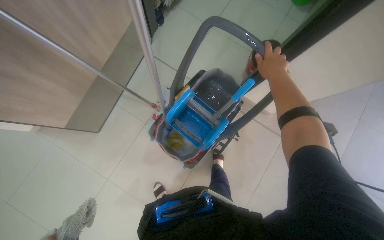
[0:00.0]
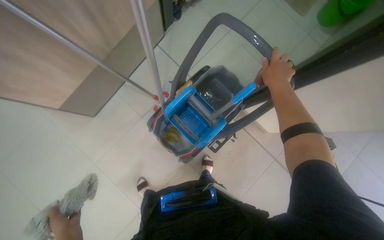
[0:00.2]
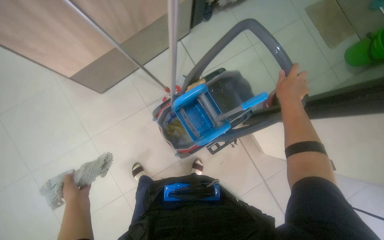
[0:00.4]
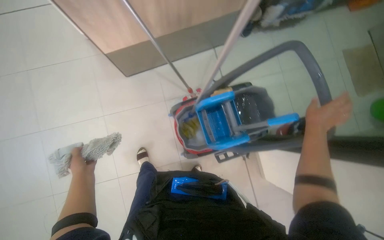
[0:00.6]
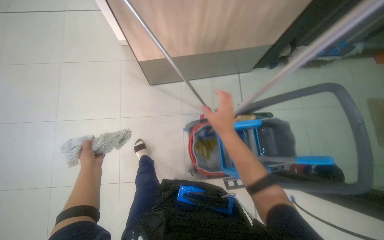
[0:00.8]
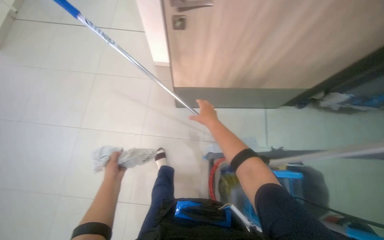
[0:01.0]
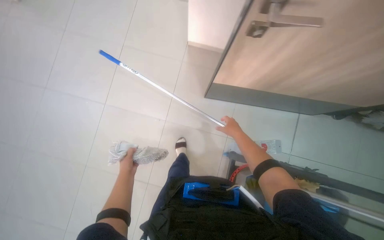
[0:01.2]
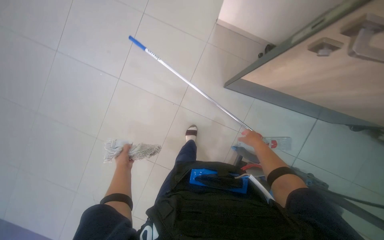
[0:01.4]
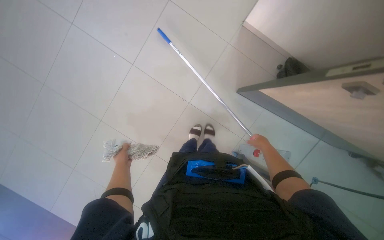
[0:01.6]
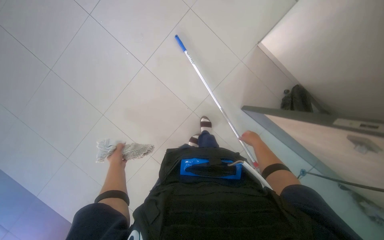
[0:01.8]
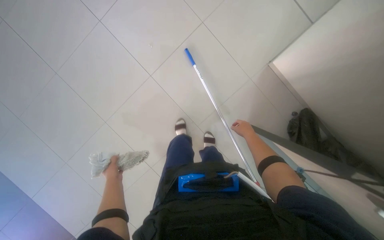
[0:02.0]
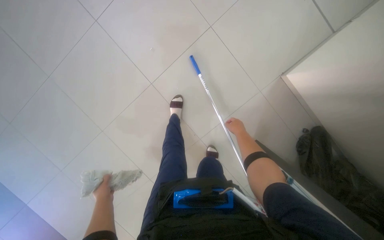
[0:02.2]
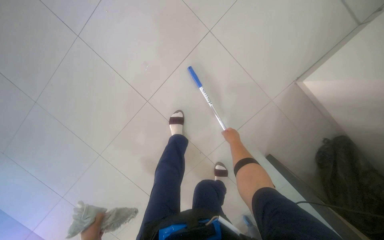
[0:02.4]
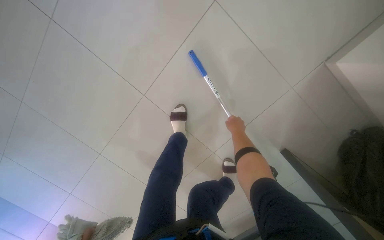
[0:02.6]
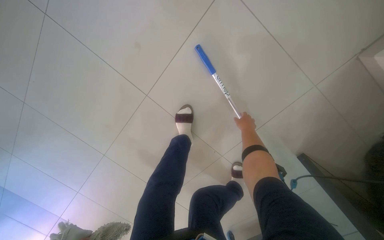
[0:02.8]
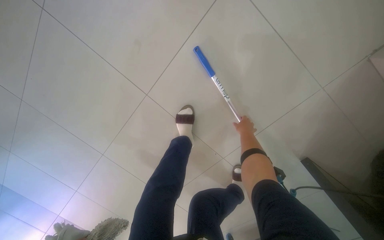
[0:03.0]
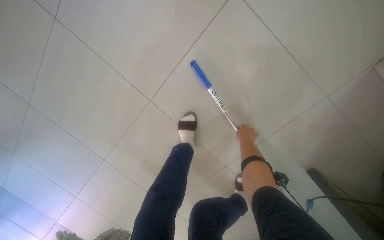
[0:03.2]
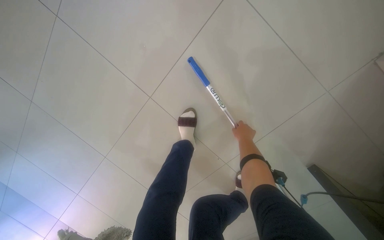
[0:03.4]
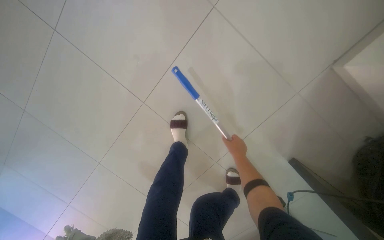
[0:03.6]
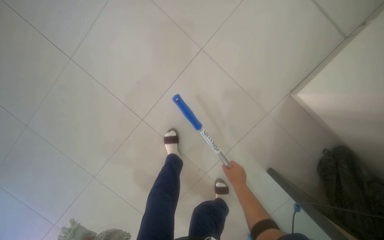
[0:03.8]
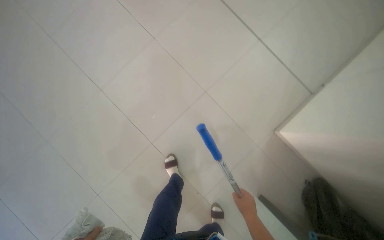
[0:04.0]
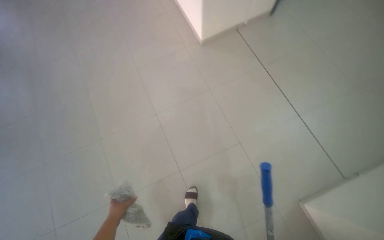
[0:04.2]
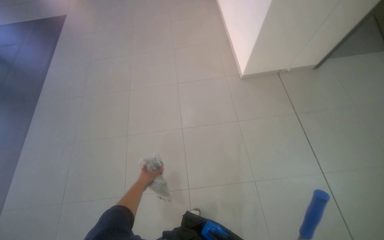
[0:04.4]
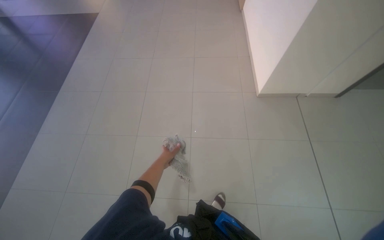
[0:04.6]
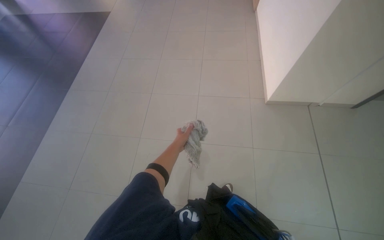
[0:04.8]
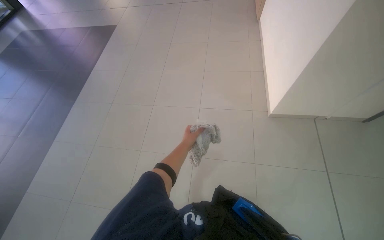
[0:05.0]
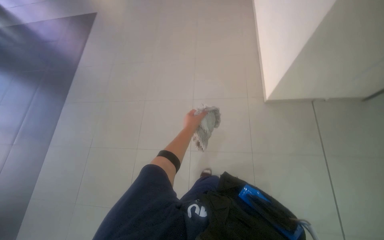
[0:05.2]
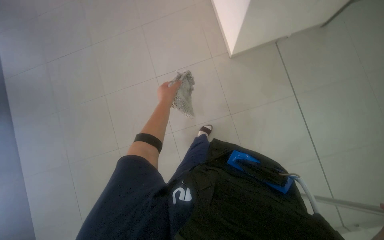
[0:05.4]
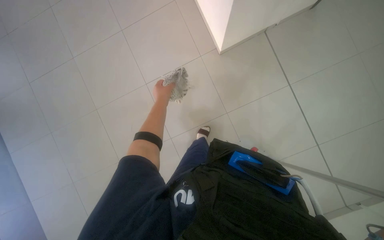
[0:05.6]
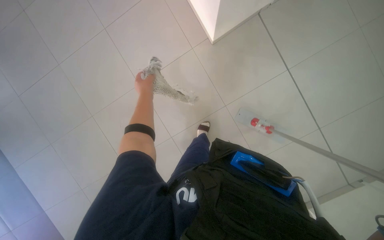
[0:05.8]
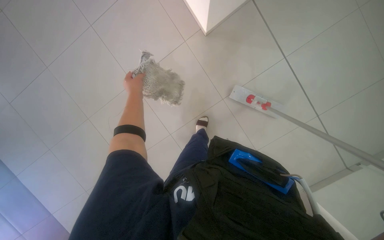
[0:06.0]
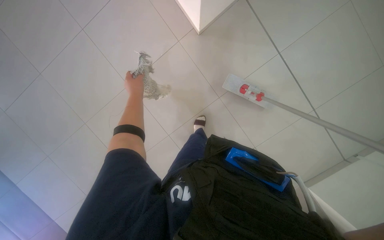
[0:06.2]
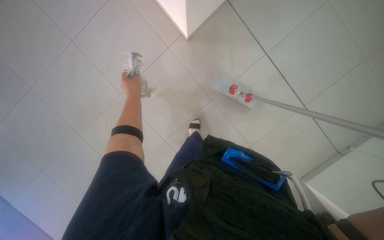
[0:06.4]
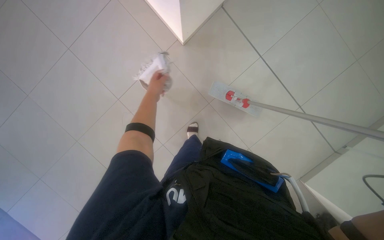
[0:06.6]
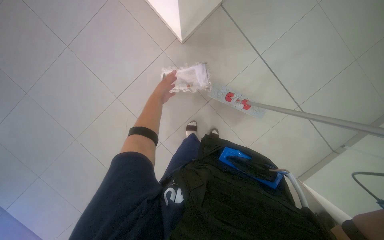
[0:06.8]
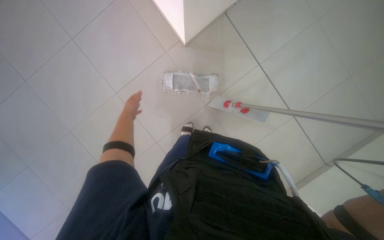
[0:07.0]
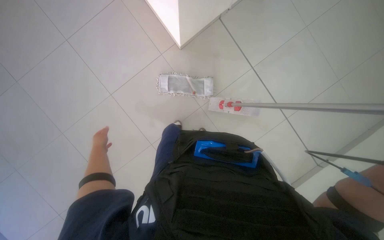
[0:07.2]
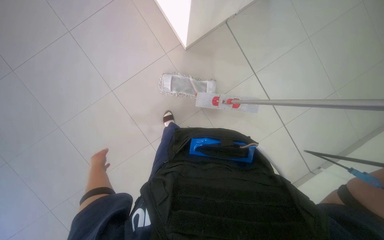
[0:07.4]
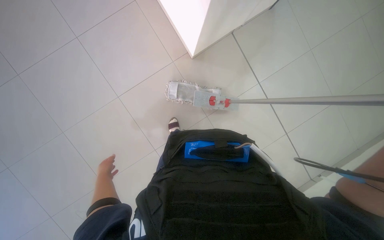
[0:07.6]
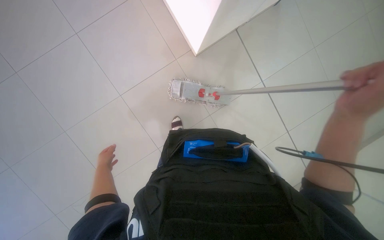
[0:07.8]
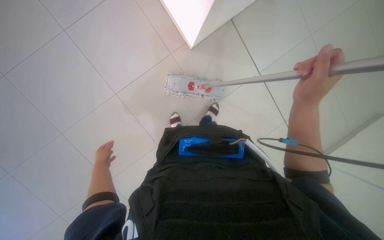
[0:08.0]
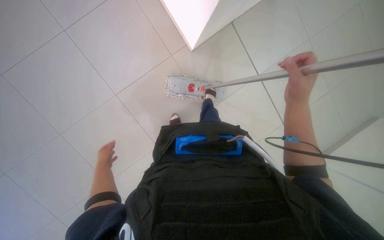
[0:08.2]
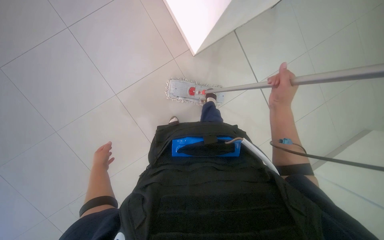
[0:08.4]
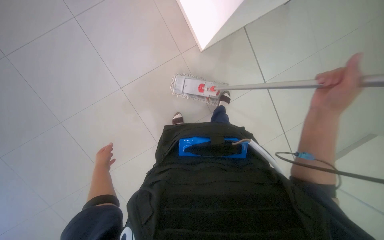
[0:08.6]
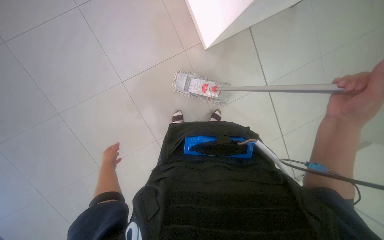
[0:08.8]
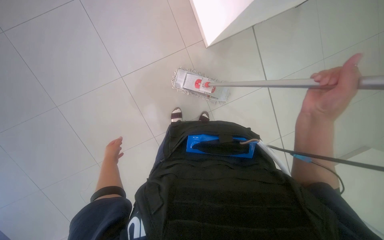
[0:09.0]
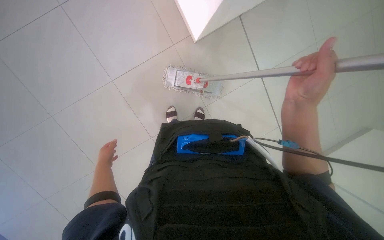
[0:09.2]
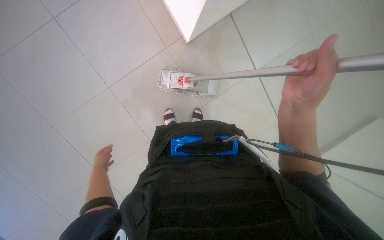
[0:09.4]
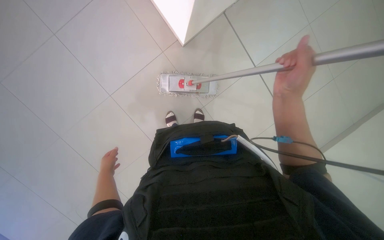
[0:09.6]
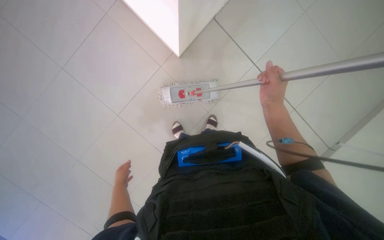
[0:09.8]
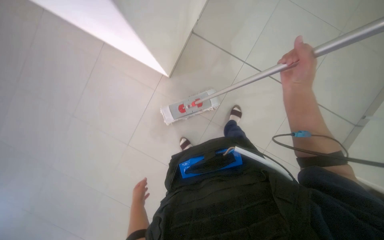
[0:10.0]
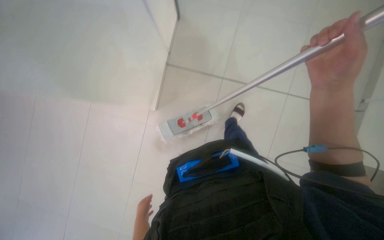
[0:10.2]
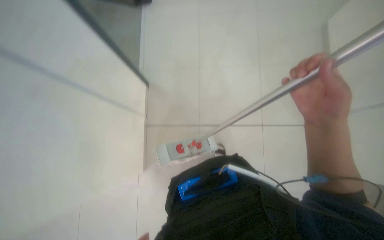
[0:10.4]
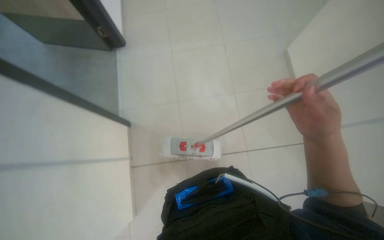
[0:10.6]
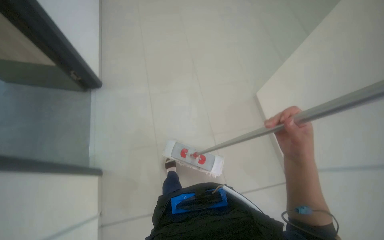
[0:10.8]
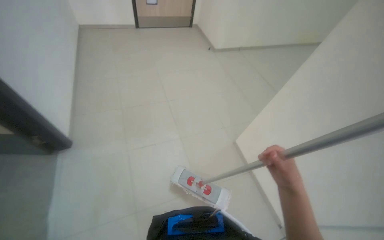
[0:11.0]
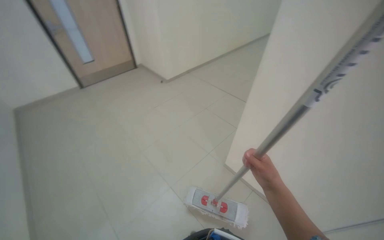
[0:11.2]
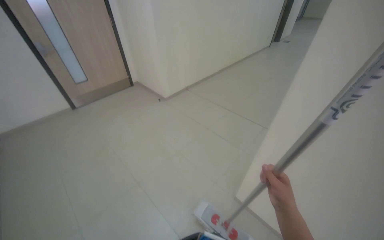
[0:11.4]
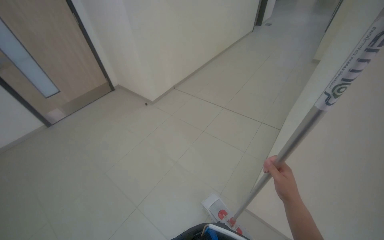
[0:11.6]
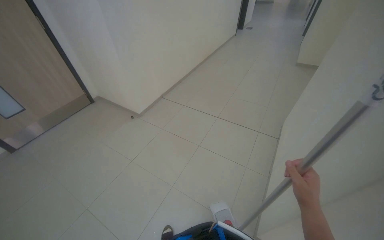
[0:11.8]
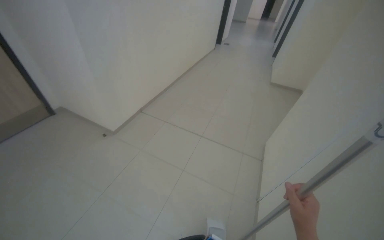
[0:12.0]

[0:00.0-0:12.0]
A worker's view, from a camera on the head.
Job: mopping floor.
The whole recording: Mopping the floor. The worker wrings the mop head, attaches the handle, and mops the floor.
0:01.6 to 0:03.0: The wearer moves roughly 60 cm. The head turns to the left by about 20 degrees.
0:03.0 to 0:04.4: The camera travels some 60 cm. The wearer looks about 45 degrees further upward. The scene rotates clockwise by approximately 25 degrees.
0:06.0 to 0:07.6: The wearer looks about 15 degrees further upward. The left hand is displaced down the picture by approximately 35 cm.
0:09.0 to 0:10.4: The wearer looks some 20 degrees further upward.

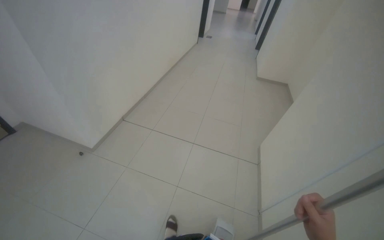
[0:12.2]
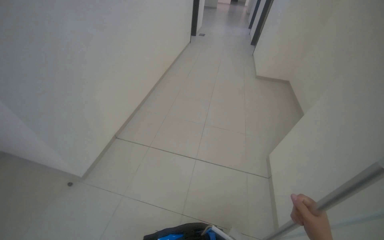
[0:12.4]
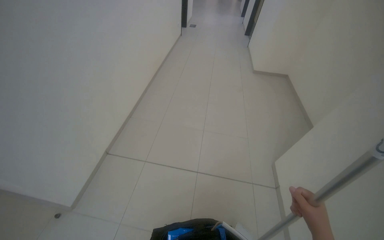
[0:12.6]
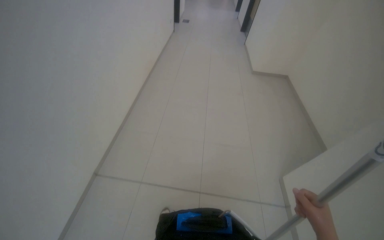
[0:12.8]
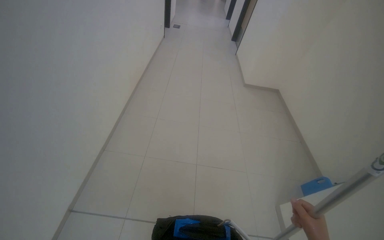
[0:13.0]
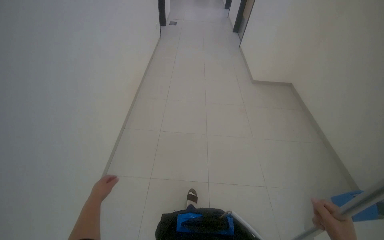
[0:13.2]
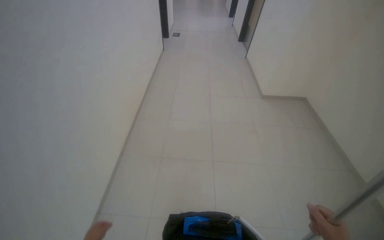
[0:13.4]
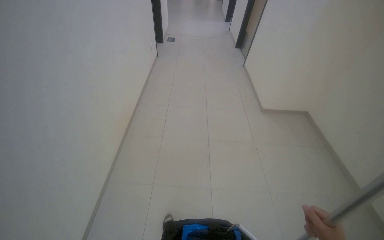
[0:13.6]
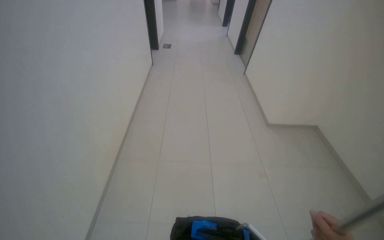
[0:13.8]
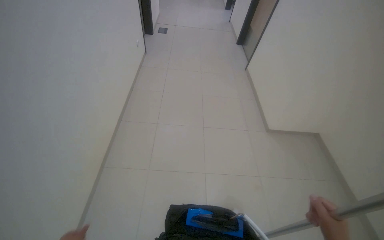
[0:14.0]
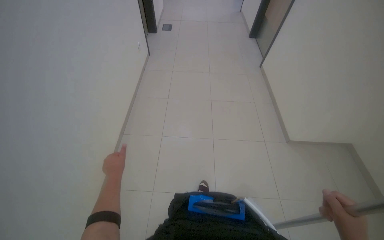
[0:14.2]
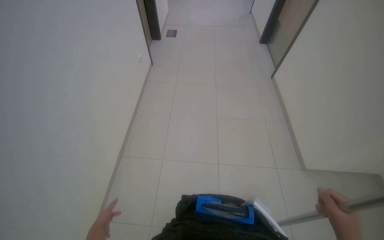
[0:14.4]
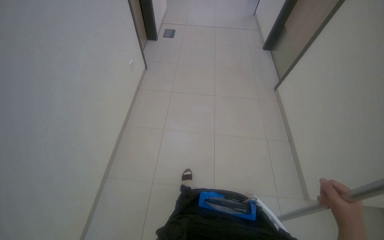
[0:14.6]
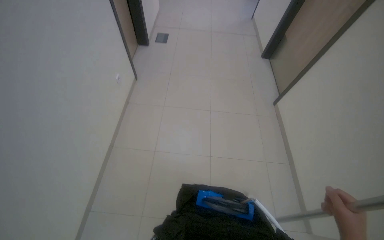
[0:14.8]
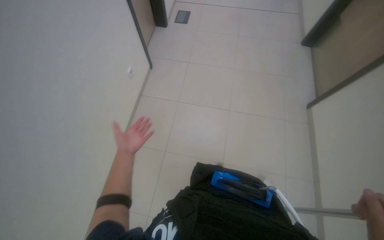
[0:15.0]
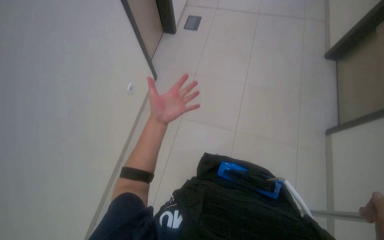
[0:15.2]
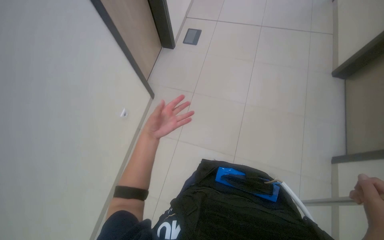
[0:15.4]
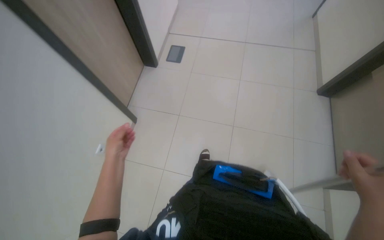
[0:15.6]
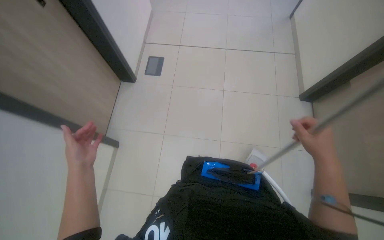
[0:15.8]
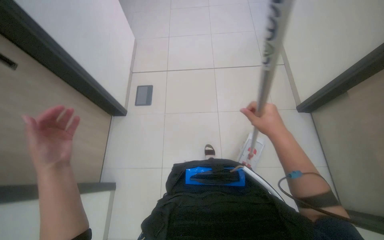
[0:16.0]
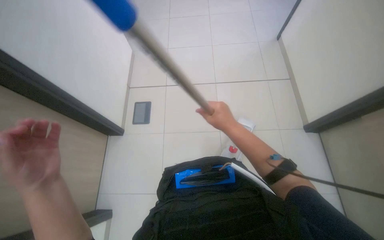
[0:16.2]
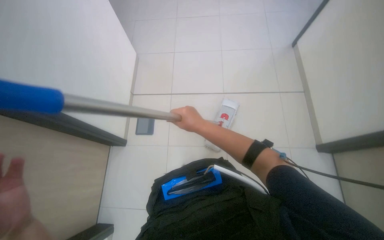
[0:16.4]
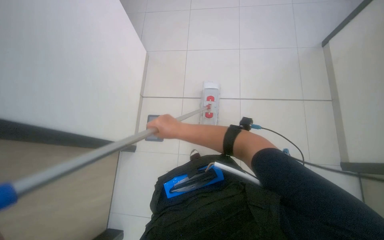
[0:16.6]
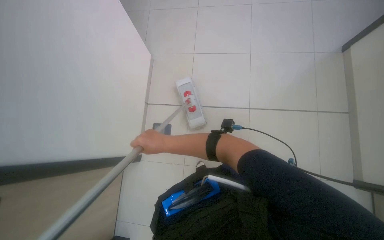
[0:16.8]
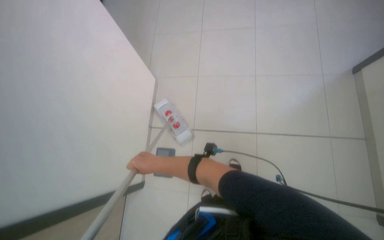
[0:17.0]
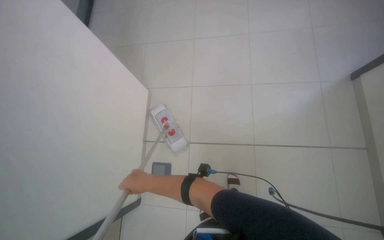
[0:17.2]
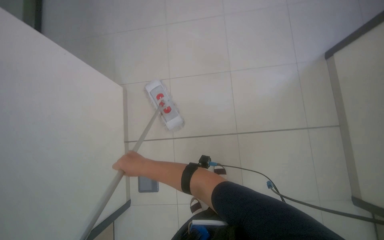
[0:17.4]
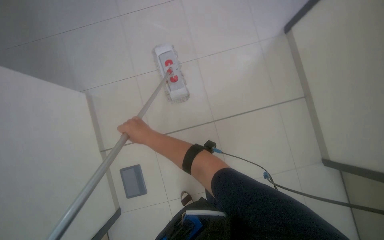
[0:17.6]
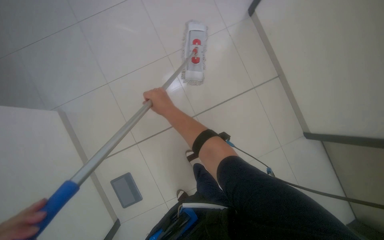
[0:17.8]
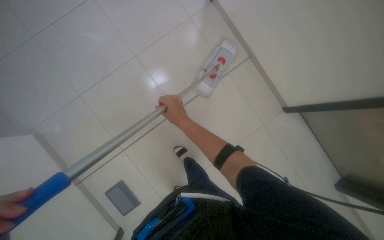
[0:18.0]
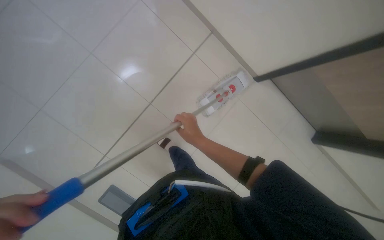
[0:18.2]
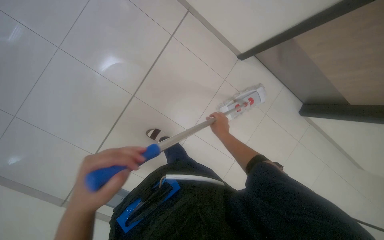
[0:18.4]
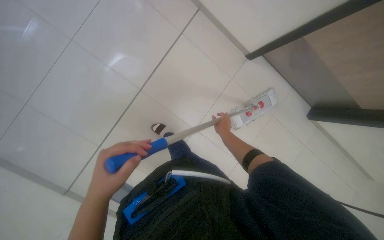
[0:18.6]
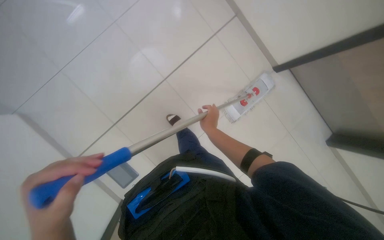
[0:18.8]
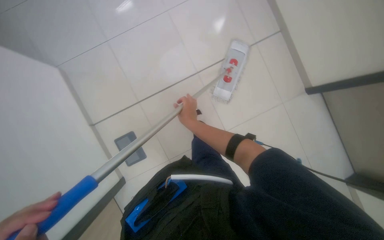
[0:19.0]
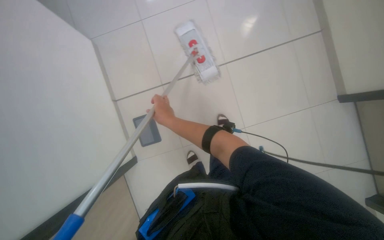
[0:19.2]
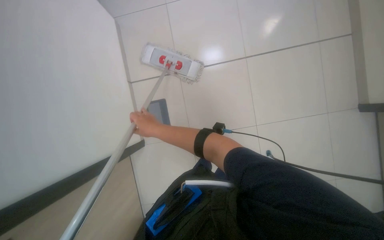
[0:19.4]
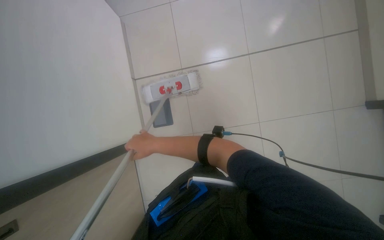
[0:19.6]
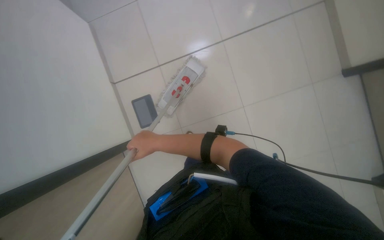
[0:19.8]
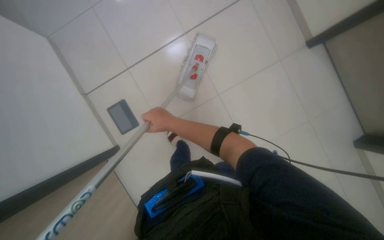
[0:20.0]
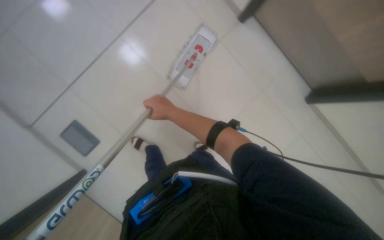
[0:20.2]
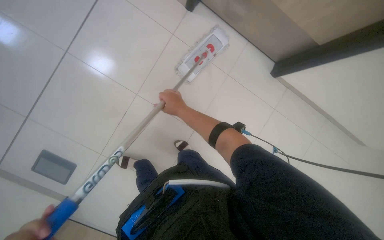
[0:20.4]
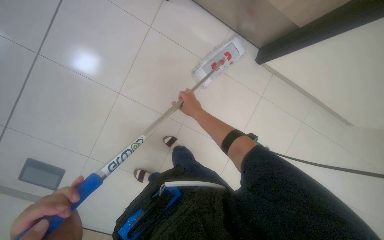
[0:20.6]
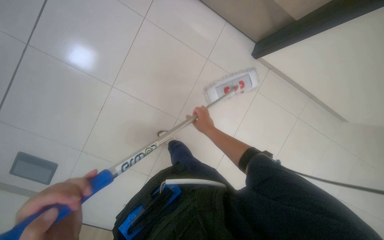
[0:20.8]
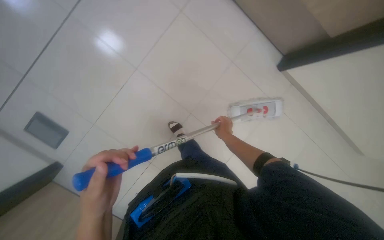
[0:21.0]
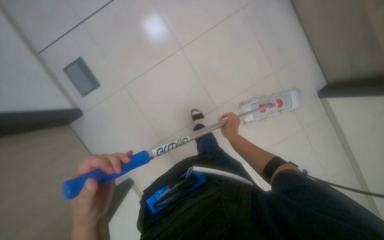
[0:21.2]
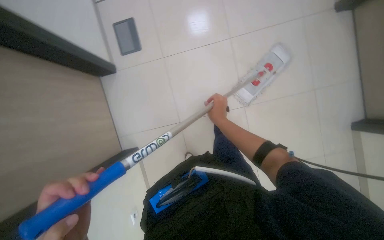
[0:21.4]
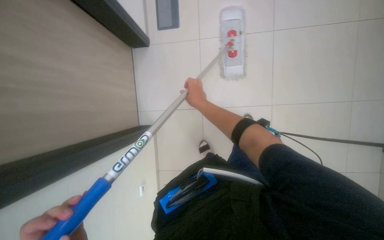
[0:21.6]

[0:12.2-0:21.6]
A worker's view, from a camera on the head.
Job: mopping floor.
The whole recording: Mopping the floor. The worker wrings the mop head, attaches the handle, and mops the floor.
0:17.0 to 0:18.4: The right hand goes approximately 30 cm to the right and up the picture.
0:20.0 to 0:21.6: The head rotates about 30 degrees to the left.
